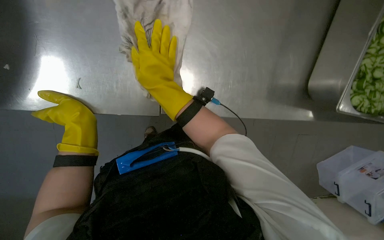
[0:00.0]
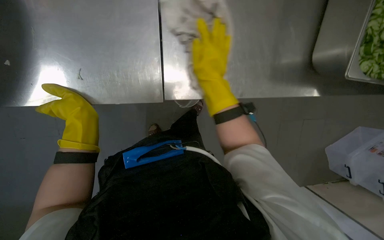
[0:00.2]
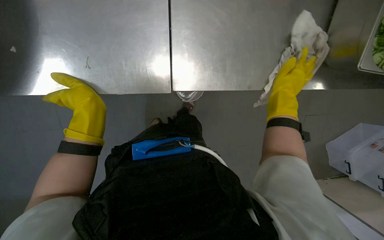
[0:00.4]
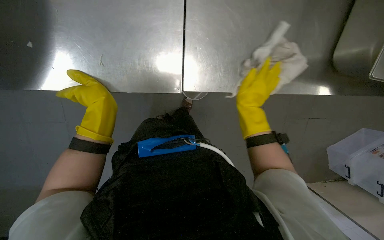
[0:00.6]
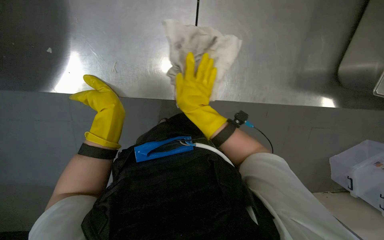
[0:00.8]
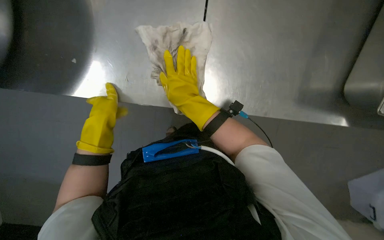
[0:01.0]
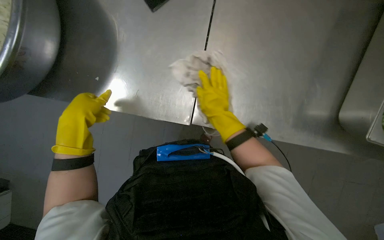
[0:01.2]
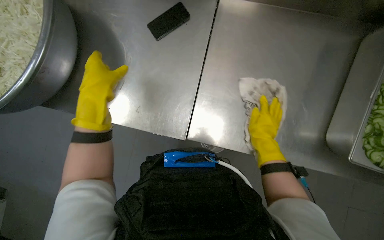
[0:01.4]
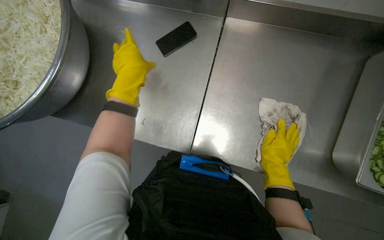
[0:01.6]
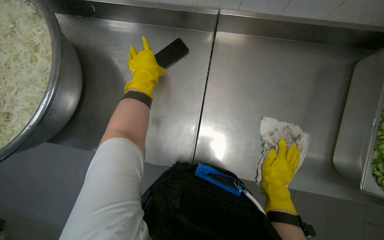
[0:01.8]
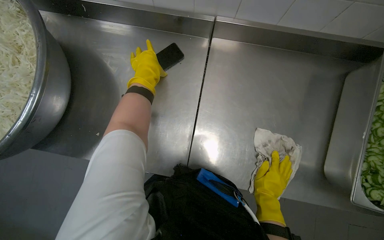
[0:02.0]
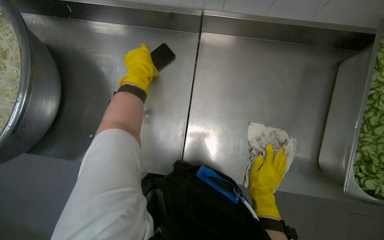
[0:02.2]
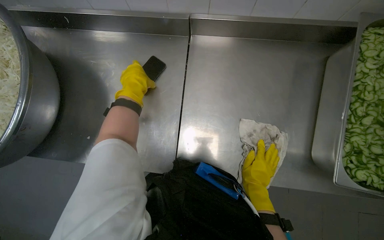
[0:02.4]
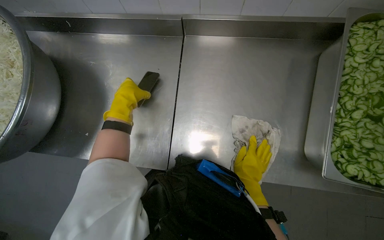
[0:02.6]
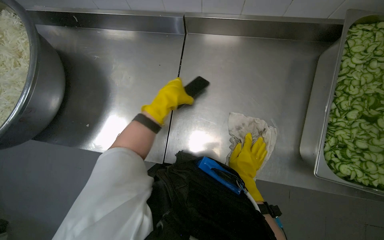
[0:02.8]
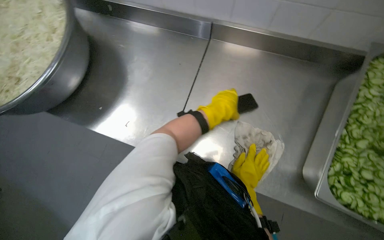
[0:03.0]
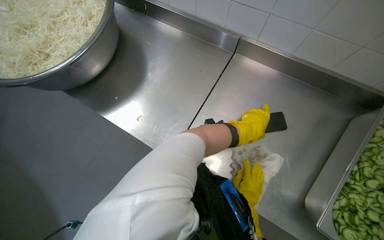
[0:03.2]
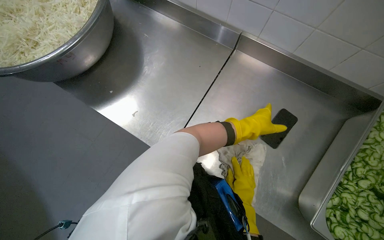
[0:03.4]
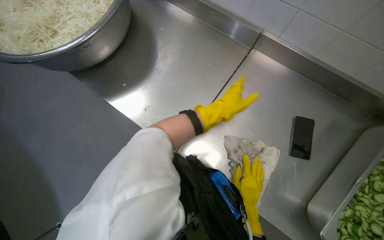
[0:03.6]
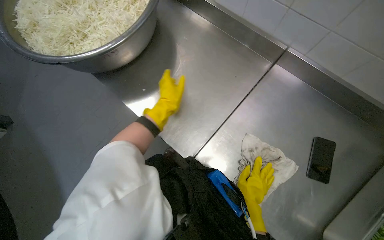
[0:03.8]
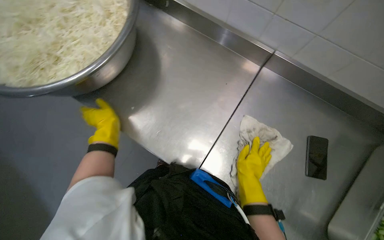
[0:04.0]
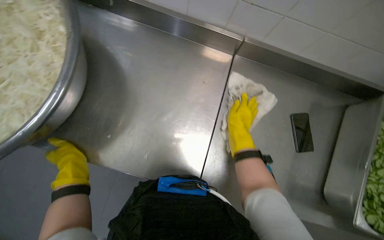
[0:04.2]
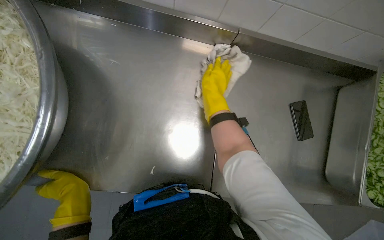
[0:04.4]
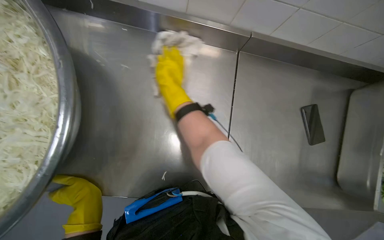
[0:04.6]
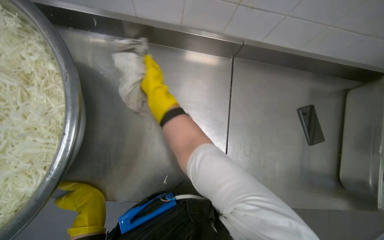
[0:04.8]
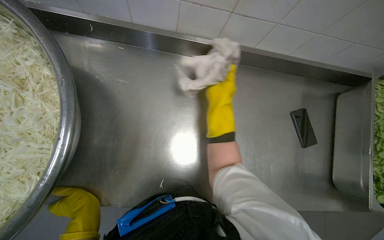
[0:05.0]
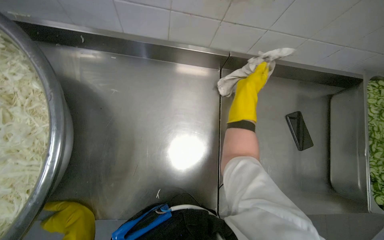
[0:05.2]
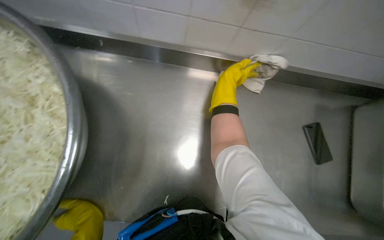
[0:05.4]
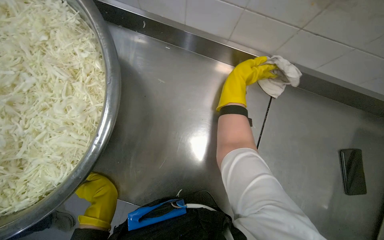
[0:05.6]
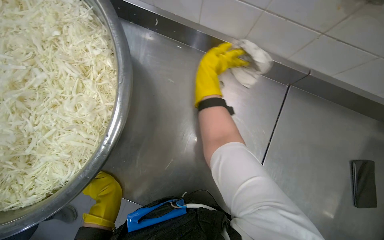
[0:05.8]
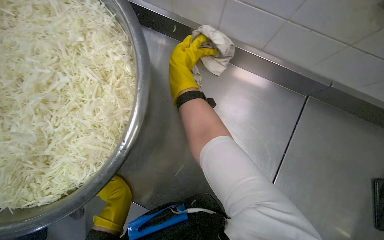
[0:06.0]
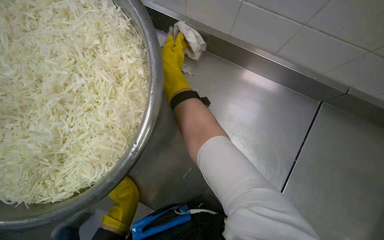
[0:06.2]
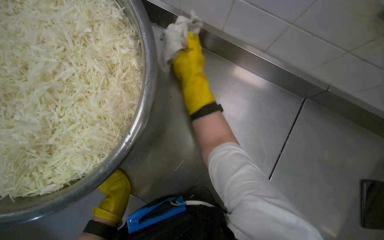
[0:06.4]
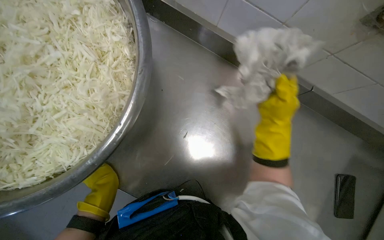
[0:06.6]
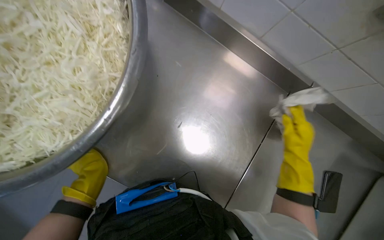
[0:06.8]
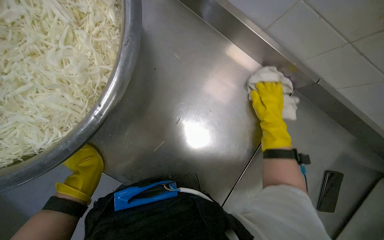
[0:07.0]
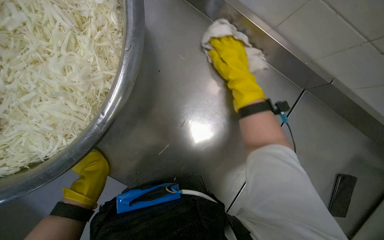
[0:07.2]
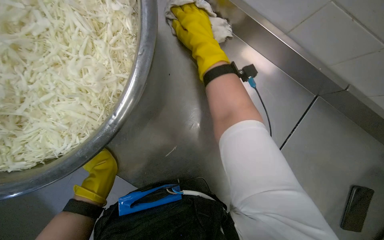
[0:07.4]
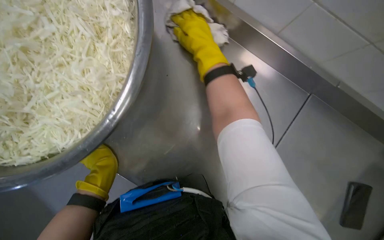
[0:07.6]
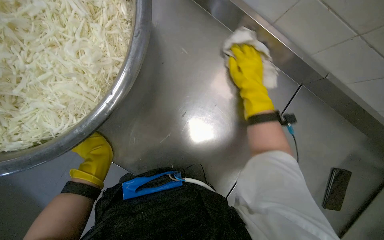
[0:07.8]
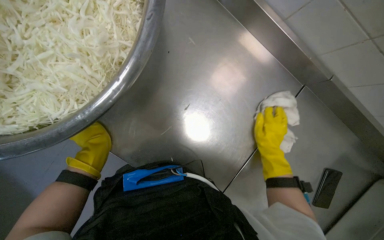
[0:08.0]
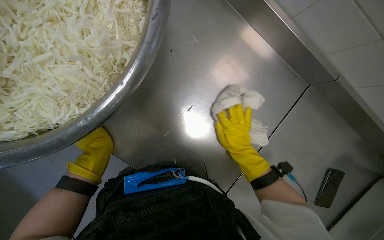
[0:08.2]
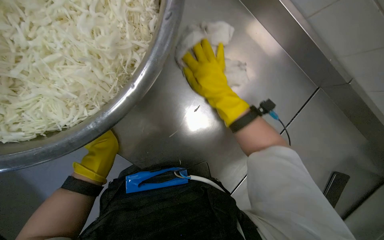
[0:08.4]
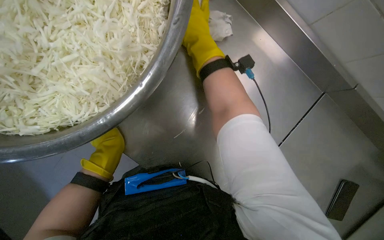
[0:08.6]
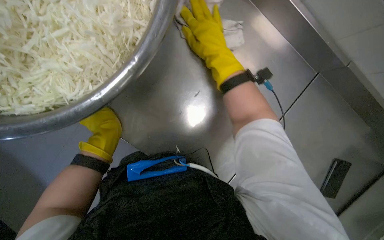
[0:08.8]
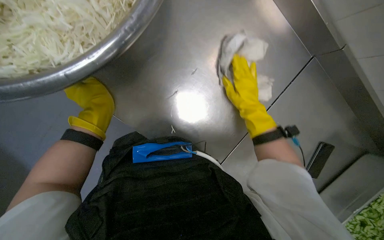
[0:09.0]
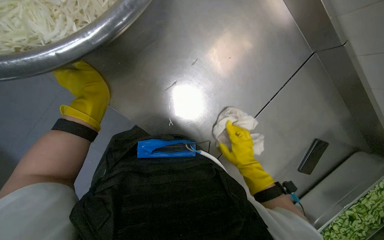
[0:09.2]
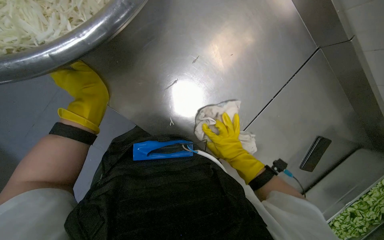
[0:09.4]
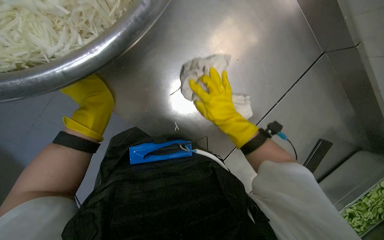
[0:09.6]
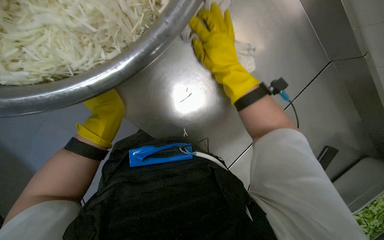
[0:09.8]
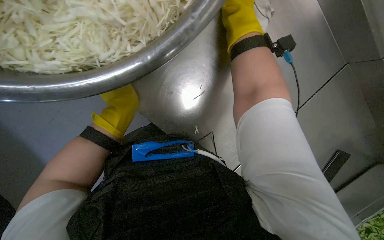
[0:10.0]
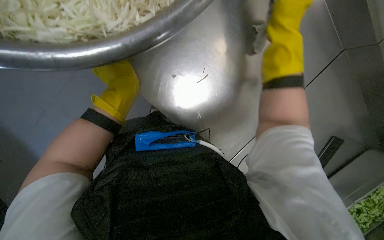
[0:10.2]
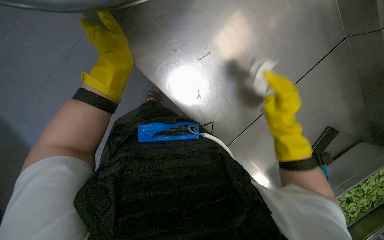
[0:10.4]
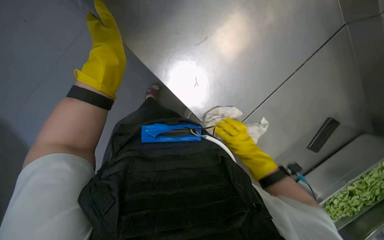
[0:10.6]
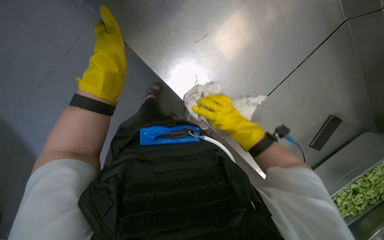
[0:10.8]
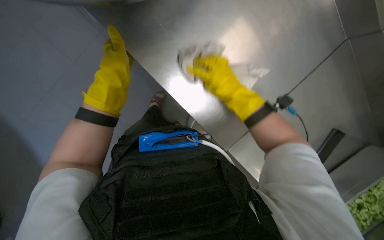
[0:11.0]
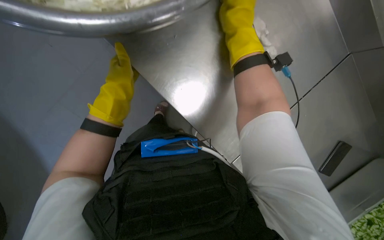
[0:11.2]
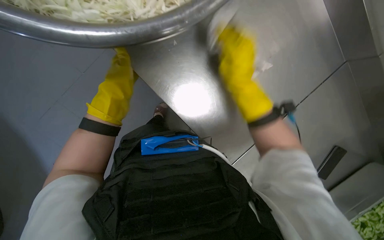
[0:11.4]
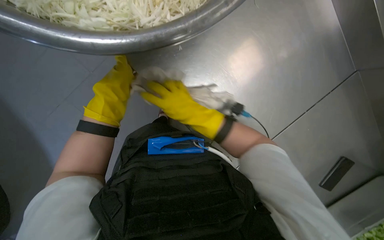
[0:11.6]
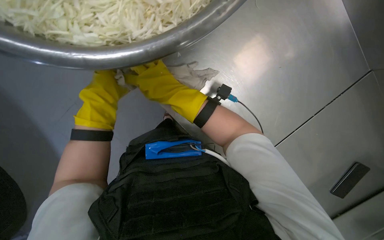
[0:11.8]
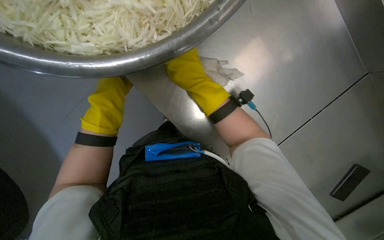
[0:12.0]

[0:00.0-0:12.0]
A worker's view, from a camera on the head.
Job: wiping surfaces.
The whole recording: Wiping kitchen counter. The worker wipes the metal kitchen counter with a cloth, moving various food containers to clean the surface.
0:00.0 to 0:01.6: The right hand swings left and right, roughly 30 cm each way, with 2 reversals. Meanwhile the left hand travels up the picture by about 10 cm.
0:01.6 to 0:03.0: The camera pitches upward, by some 10 degrees. The left hand heads to the right, covering some 30 cm.
0:04.4 to 0:06.0: The head rotates roughly 20 degrees to the left. The right hand goes left and right, approximately 30 cm each way, reversing 2 times.
0:06.0 to 0:07.6: The right hand reaches some 35 cm to the right, then returns.
0:07.6 to 0:09.0: The right hand moves up and down the picture over some 30 cm, changing direction 2 times.
0:09.0 to 0:10.4: The left hand reaches some 15 cm farther from the camera, then returns, while the right hand moves up and down the picture over some 40 cm, changing direction 2 times.
0:10.4 to 0:12.0: The left hand shifts approximately 10 cm to the left.

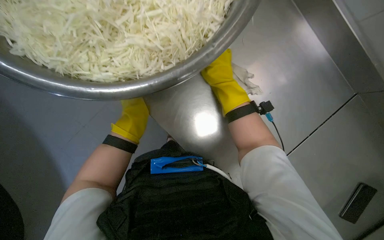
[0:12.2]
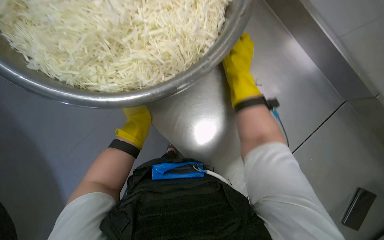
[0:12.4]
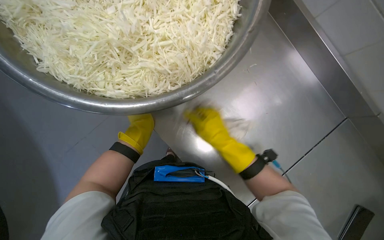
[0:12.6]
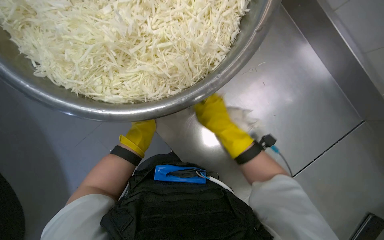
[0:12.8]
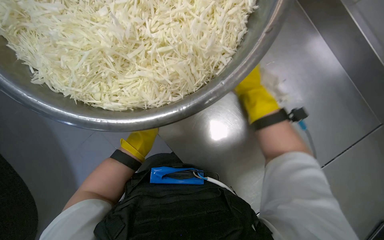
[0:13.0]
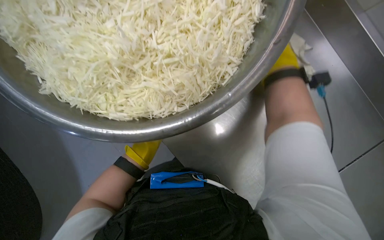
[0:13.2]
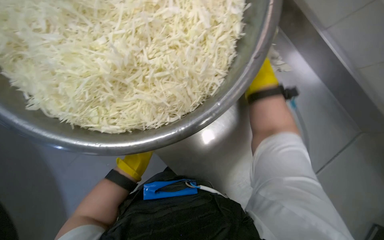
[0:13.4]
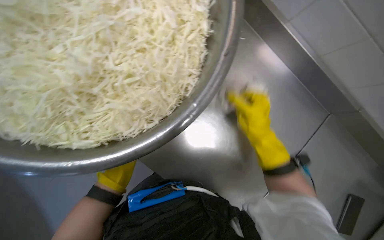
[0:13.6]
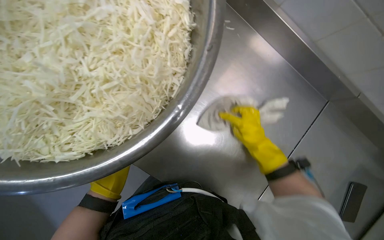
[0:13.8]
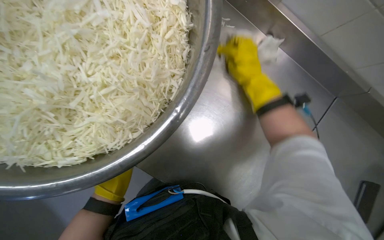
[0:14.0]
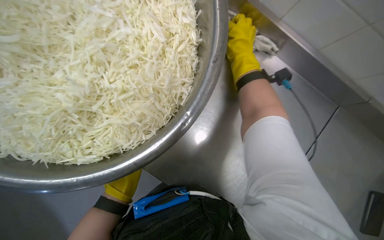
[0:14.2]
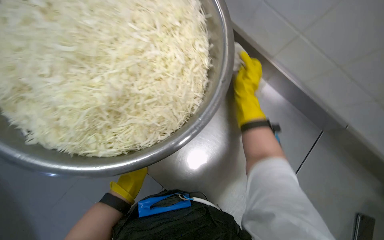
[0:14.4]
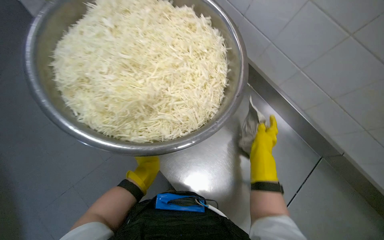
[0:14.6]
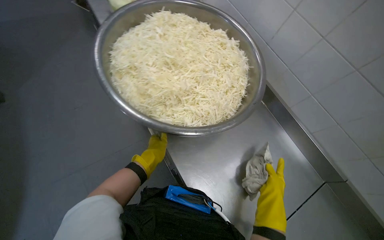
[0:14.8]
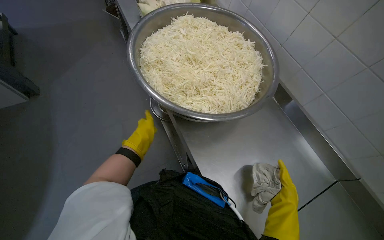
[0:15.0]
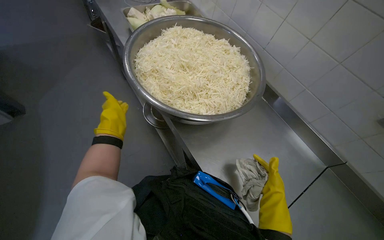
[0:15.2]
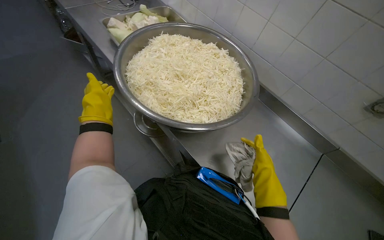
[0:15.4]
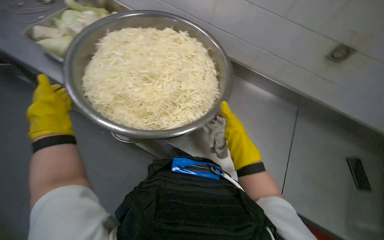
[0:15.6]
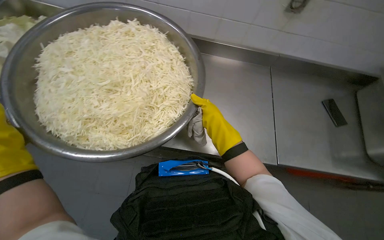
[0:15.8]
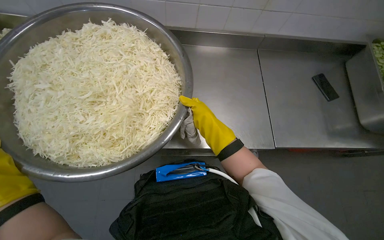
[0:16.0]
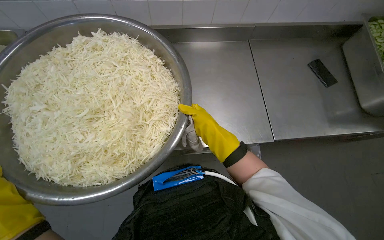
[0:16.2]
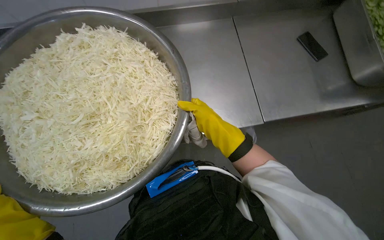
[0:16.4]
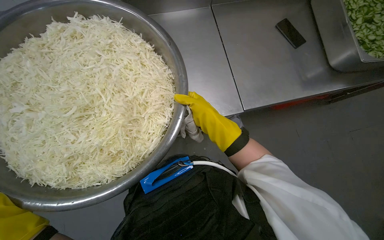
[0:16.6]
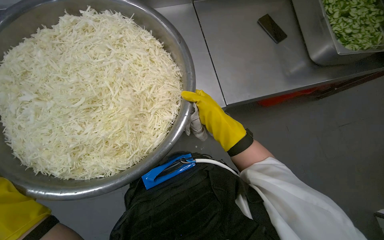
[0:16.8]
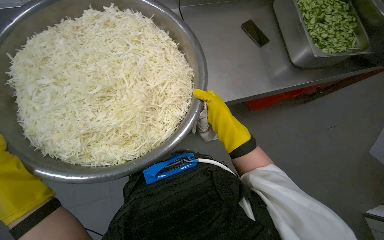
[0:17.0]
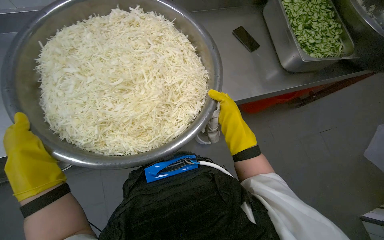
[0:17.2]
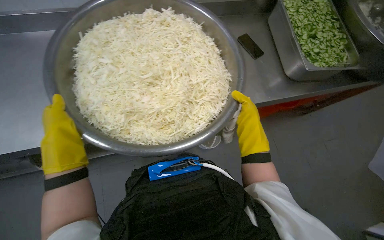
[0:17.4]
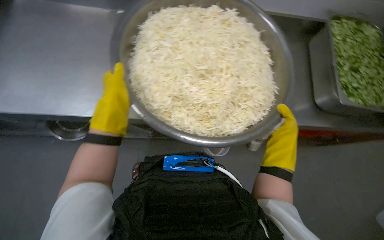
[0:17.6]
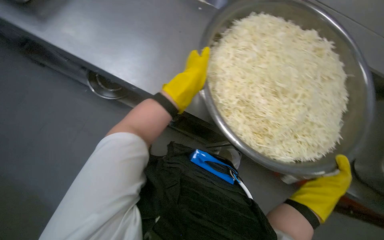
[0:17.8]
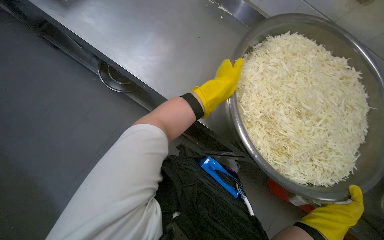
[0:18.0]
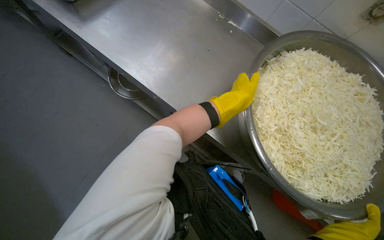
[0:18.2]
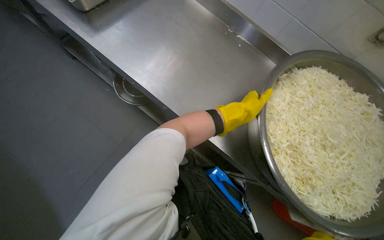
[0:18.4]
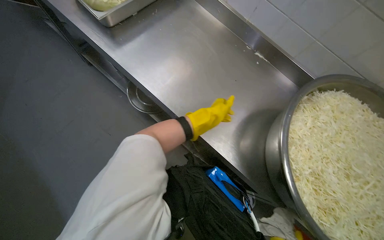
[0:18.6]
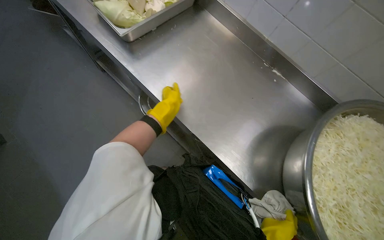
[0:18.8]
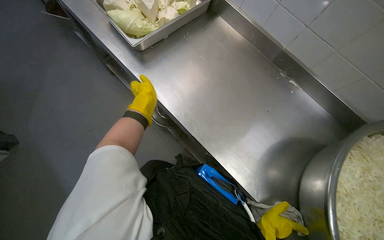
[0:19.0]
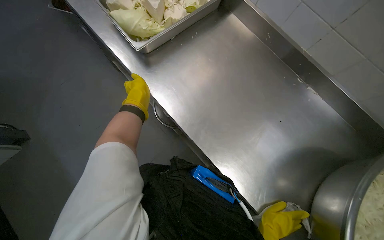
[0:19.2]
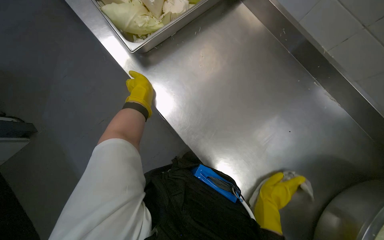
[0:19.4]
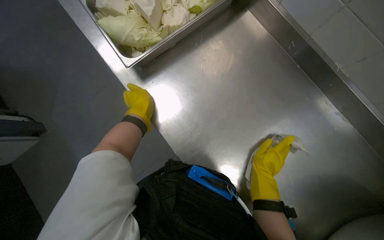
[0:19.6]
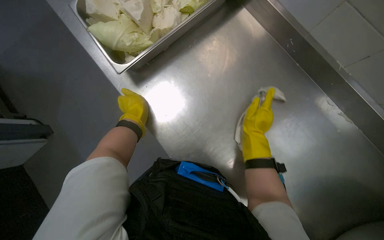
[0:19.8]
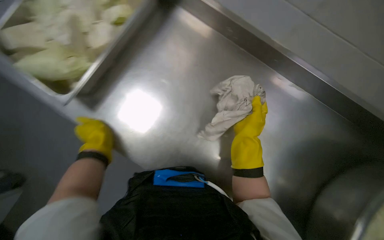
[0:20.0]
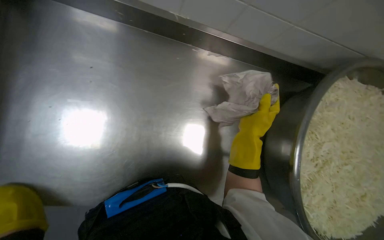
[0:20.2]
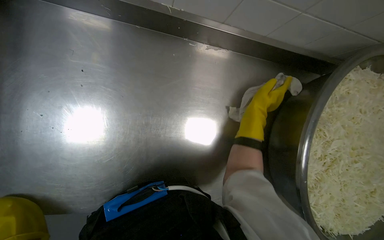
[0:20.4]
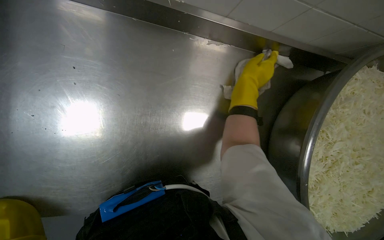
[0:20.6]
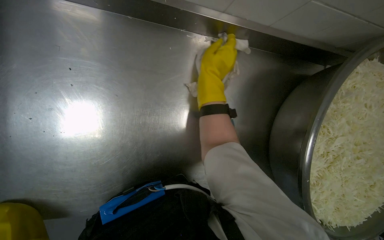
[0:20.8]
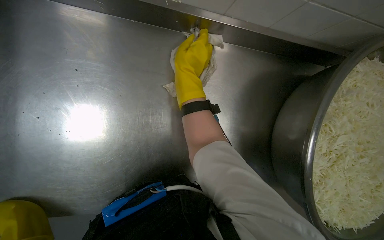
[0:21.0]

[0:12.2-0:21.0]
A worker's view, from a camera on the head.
Job: wiping surfaces.
The whole recording: Wiping kitchen counter. The worker wipes the metal kitchen counter with a cloth, moving various food containers to clean the surface.
0:12.2 to 0:13.6: The right hand moves up and down the picture over roughly 20 cm, changing direction 2 times.
0:13.6 to 0:15.2: The head travels about 40 cm. The wearer looks about 30 degrees further upward.
0:15.2 to 0:16.6: The wearer's head swings roughly 65 degrees to the right. The wearer looks approximately 25 degrees further downward.
0:16.6 to 0:18.0: The camera is carried approximately 50 cm. The head rotates some 70 degrees to the left.
0:18.0 to 0:19.6: The wearer moves approximately 60 cm. The wearer looks about 20 degrees further to the left.
0:19.6 to 0:21.0: The head rotates approximately 30 degrees to the right.
